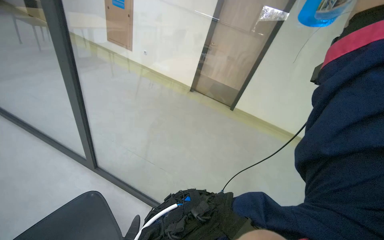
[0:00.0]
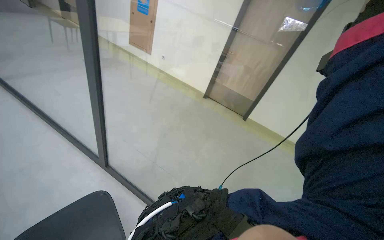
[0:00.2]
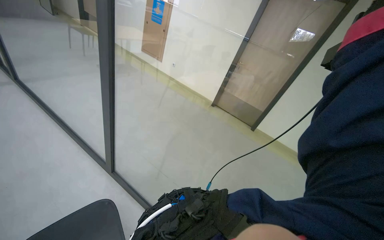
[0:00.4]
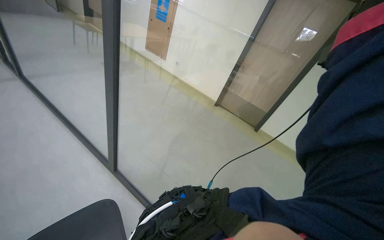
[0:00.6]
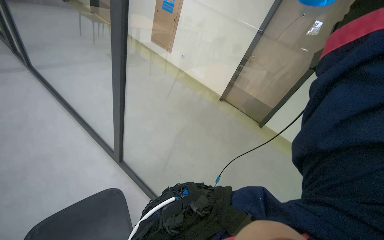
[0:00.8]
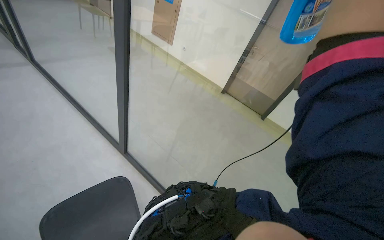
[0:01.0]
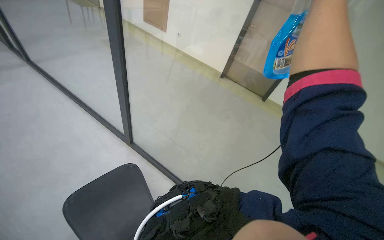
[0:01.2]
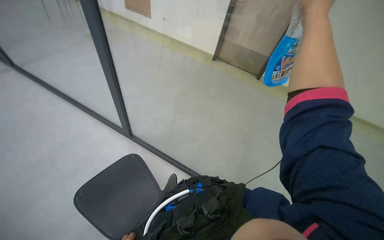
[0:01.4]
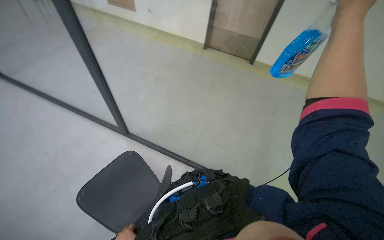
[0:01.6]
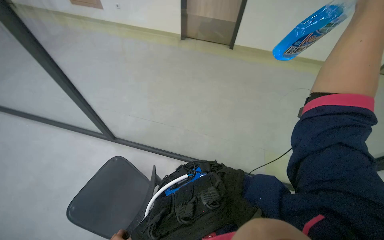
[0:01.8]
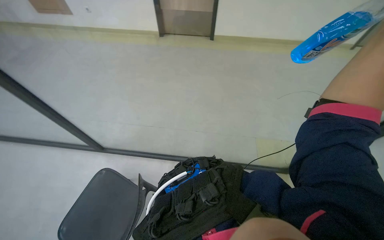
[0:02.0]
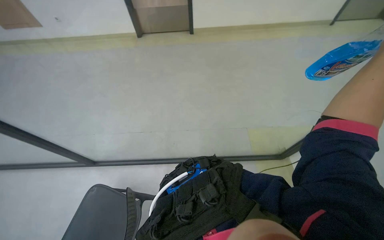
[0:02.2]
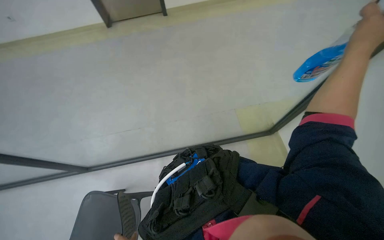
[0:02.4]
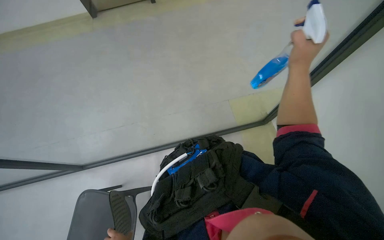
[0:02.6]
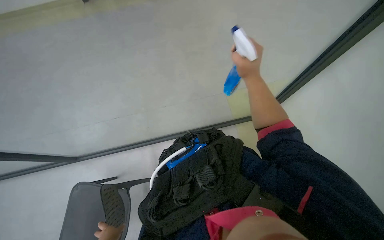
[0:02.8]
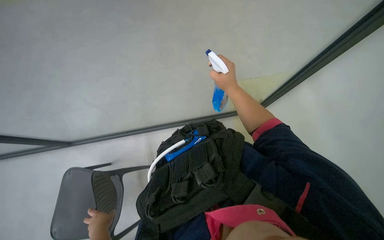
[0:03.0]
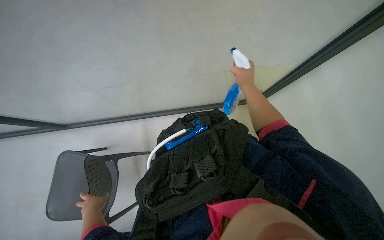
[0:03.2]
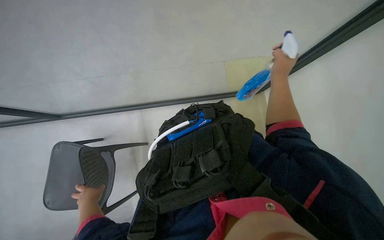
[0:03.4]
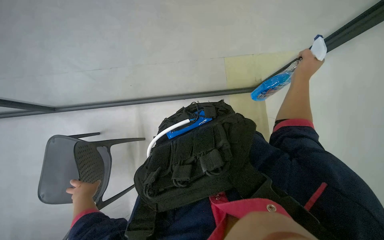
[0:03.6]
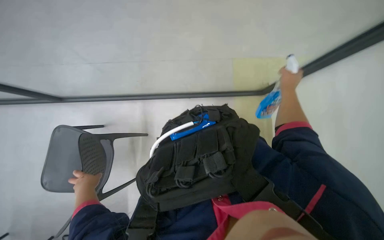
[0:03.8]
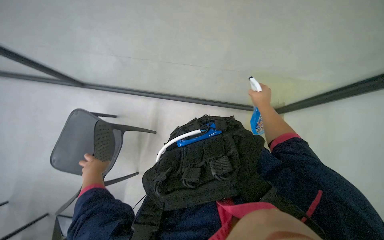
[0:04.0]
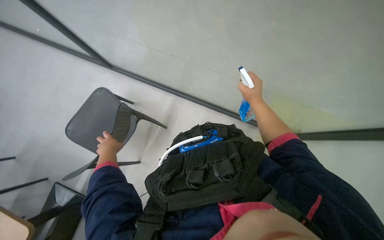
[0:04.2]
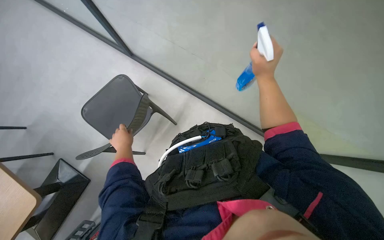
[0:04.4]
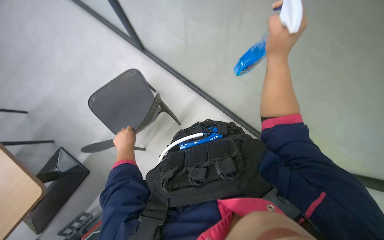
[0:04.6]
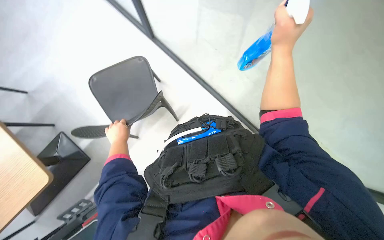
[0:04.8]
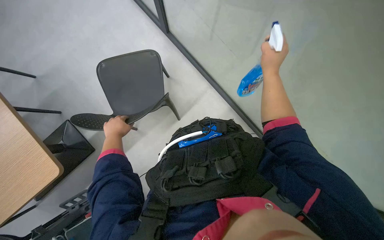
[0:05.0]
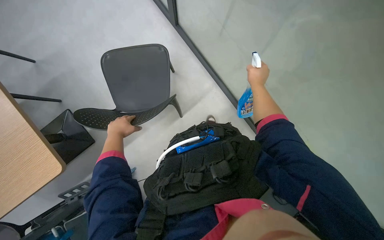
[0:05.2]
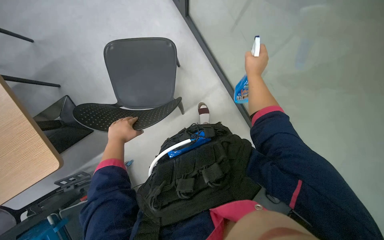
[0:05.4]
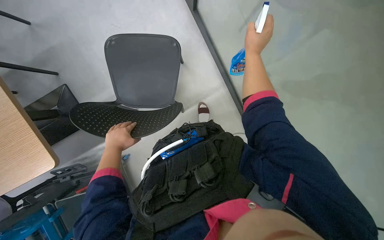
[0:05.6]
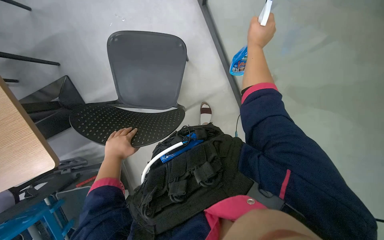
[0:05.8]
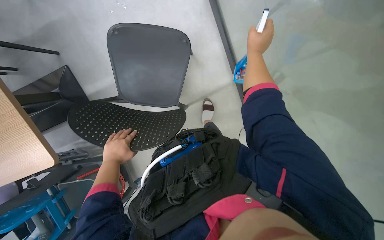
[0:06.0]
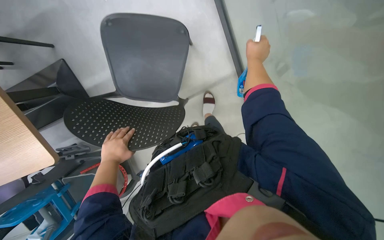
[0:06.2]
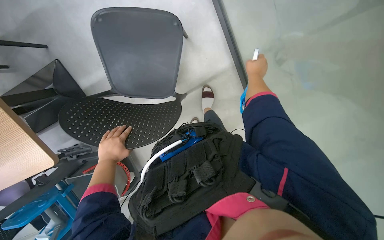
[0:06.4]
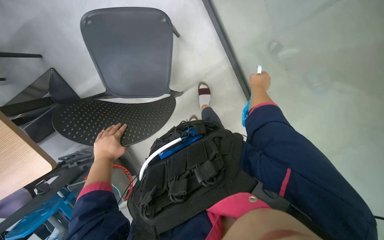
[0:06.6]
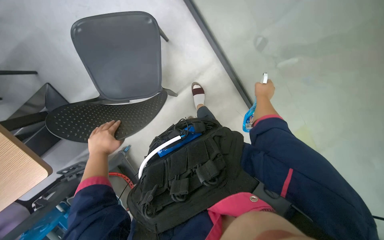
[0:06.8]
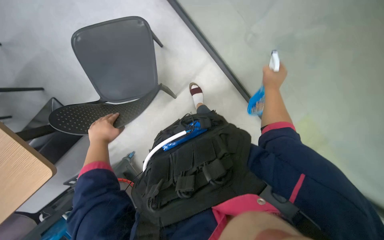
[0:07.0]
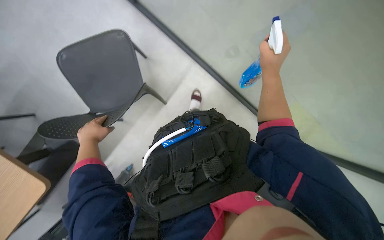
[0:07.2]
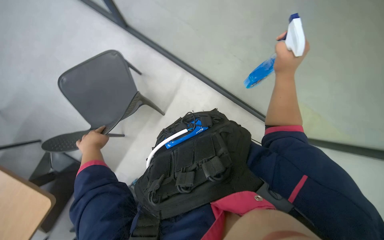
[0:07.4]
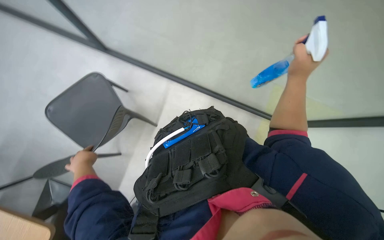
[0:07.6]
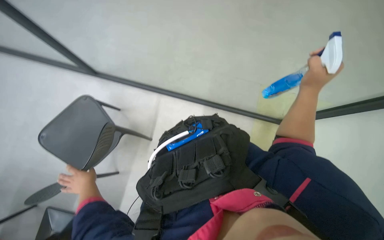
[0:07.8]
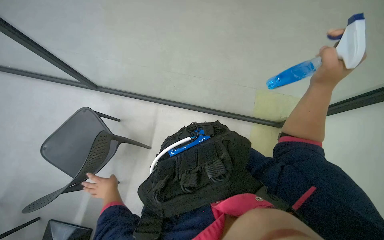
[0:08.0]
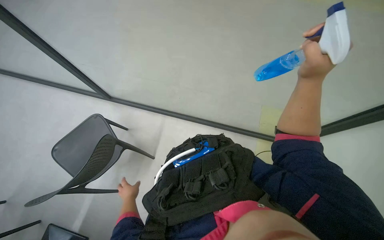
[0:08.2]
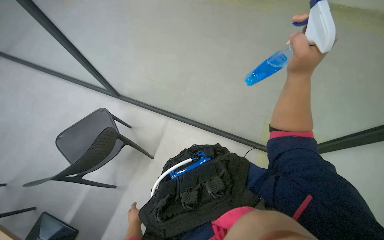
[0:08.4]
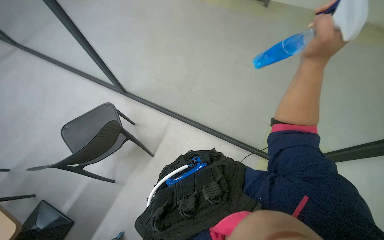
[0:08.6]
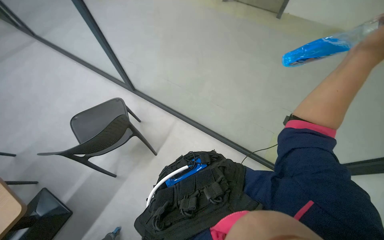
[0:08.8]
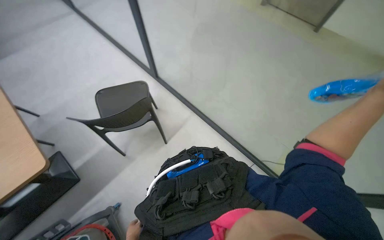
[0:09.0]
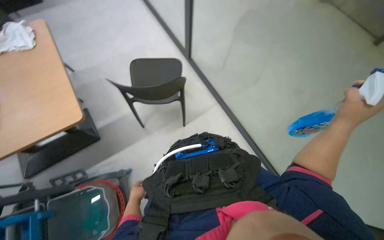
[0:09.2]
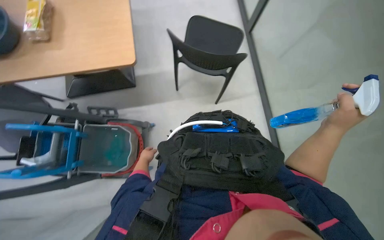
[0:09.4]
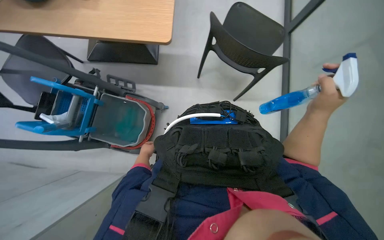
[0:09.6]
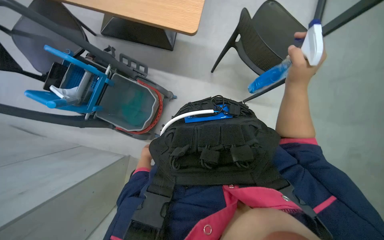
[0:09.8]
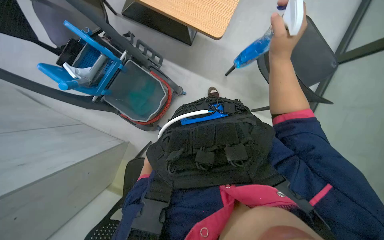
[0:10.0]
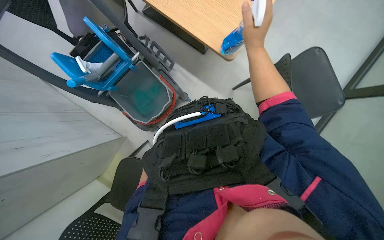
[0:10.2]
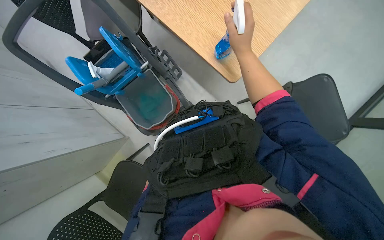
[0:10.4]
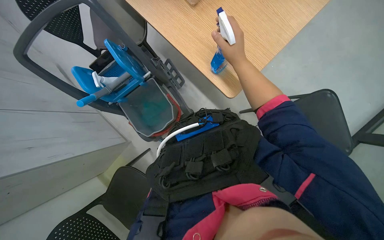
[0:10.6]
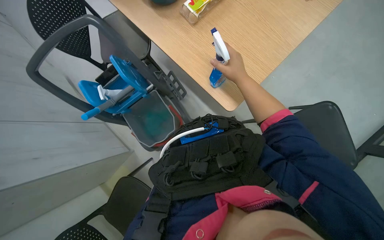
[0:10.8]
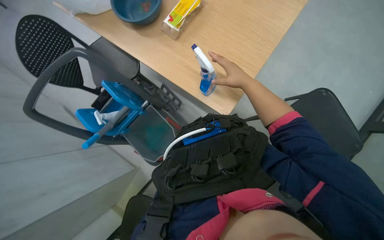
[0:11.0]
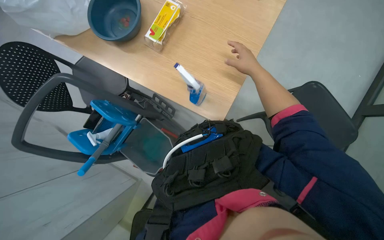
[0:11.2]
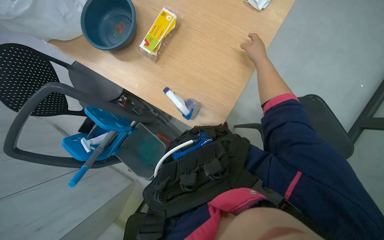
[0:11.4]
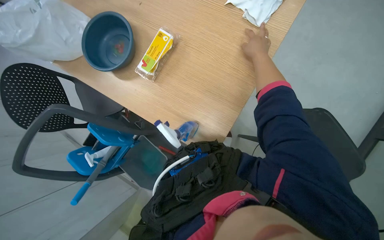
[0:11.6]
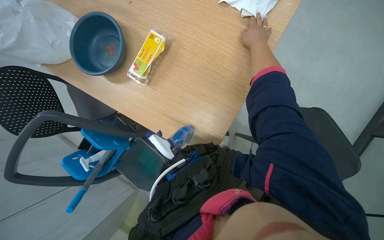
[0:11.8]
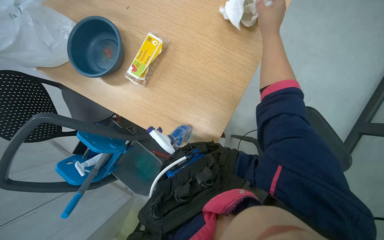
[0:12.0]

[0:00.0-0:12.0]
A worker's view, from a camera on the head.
Job: wiping surfaces.
The whole recording: Cleaning glass partition. The worker sprays cleaning solution and wipes the glass partition with a cloth.
0.0 to 1.6 s: The wearer looks about 15 degrees further downward.
1.6 to 3.0 s: The wearer's head swings approximately 30 degrees to the right.
3.0 to 4.4 s: Everything in view rotates approximately 40 degrees clockwise.
4.4 to 6.0 s: The scene rotates clockwise by about 25 degrees. The right hand heads up the picture and farther from the camera, covering approximately 25 cm.
6.0 to 7.6 s: The wearer moves approximately 50 cm. The wearer looks about 15 degrees further upward. Everything in view rotates about 45 degrees counterclockwise.
7.6 to 9.0 s: The camera pitches upward, by approximately 15 degrees. The right hand heads nearer to the camera, covering about 20 cm.
9.0 to 10.4 s: The head turns to the left by some 85 degrees. The camera pitches downward, by about 20 degrees.
10.4 to 12.0 s: The right hand shifts roughly 20 cm to the right.

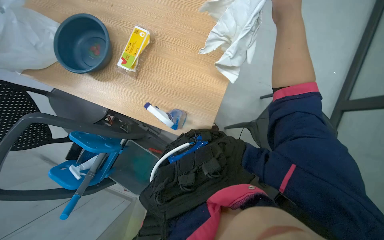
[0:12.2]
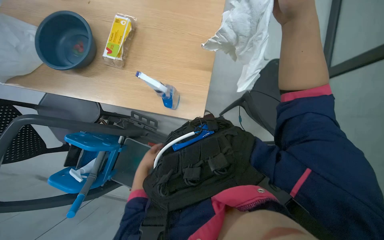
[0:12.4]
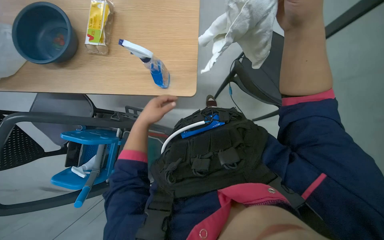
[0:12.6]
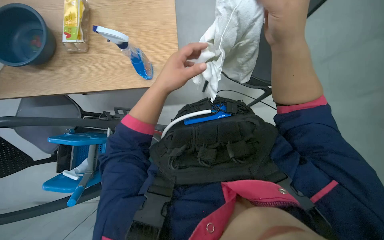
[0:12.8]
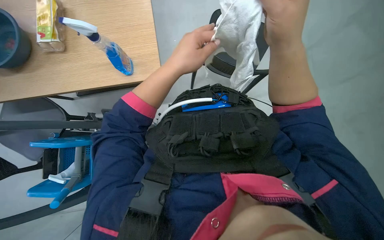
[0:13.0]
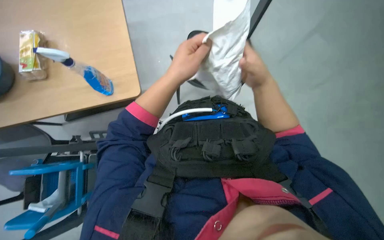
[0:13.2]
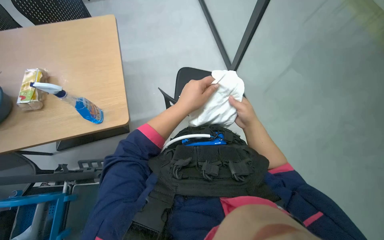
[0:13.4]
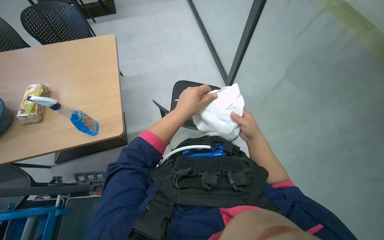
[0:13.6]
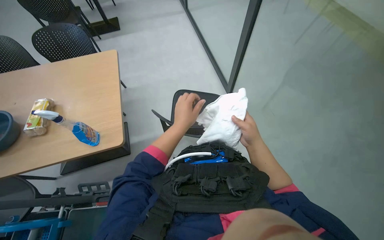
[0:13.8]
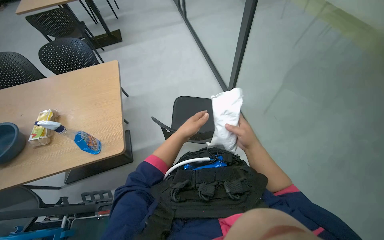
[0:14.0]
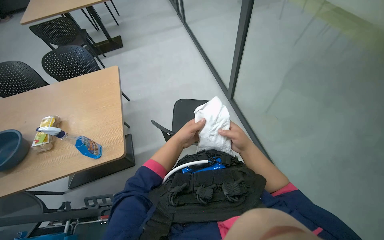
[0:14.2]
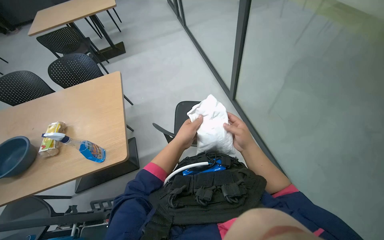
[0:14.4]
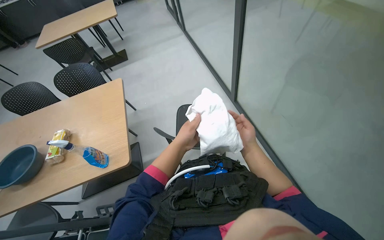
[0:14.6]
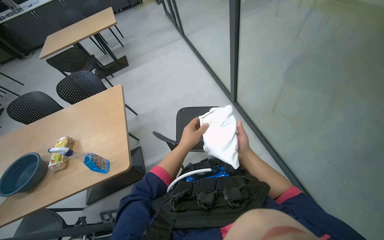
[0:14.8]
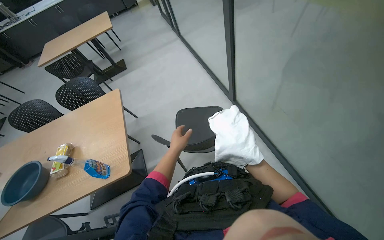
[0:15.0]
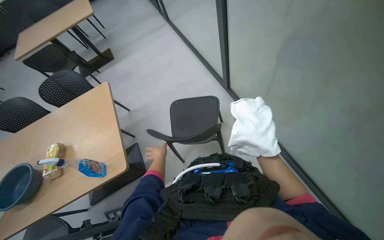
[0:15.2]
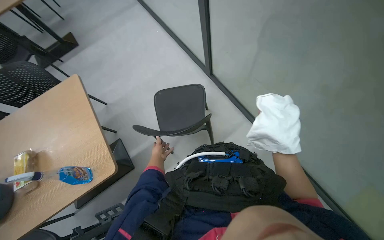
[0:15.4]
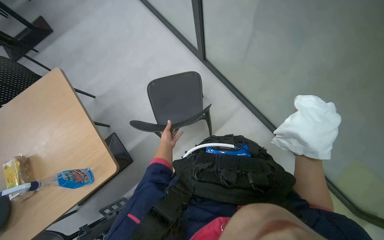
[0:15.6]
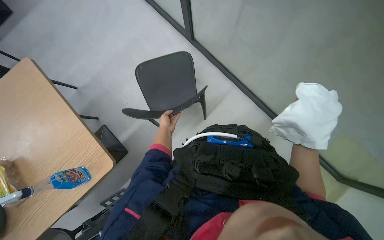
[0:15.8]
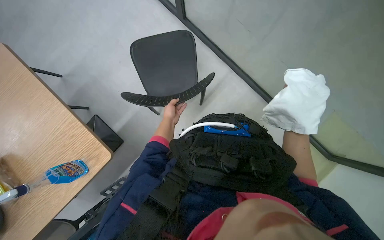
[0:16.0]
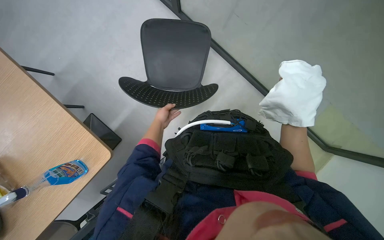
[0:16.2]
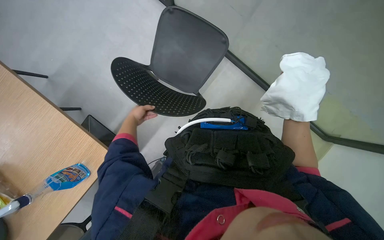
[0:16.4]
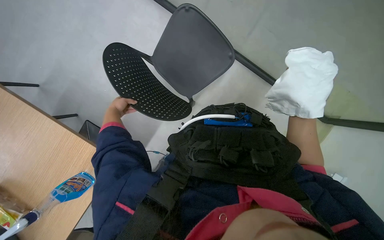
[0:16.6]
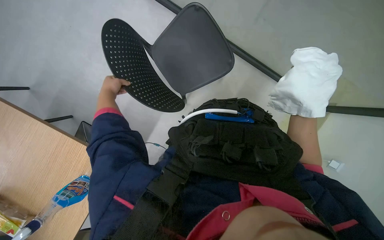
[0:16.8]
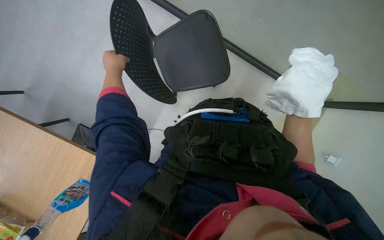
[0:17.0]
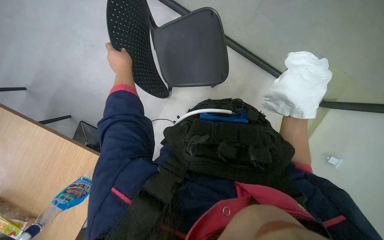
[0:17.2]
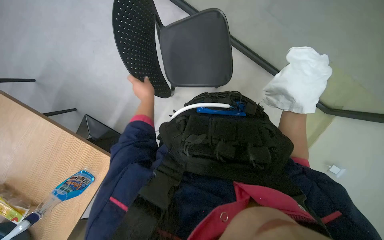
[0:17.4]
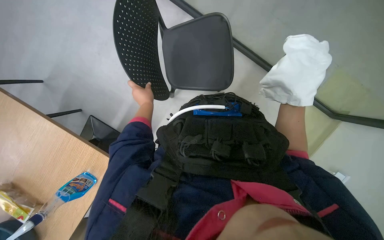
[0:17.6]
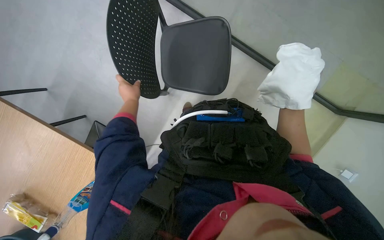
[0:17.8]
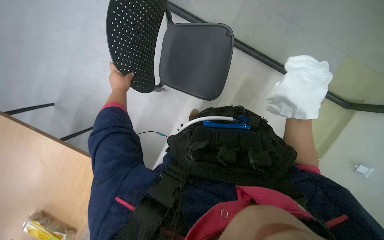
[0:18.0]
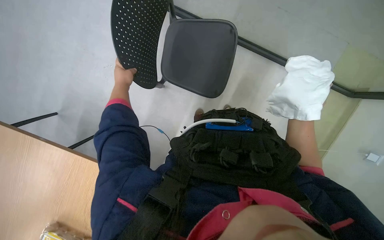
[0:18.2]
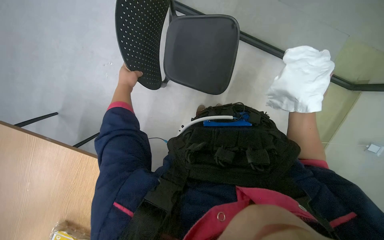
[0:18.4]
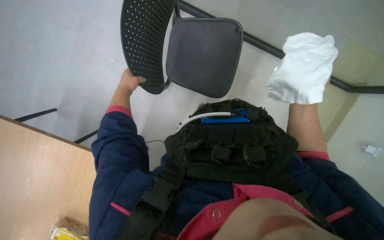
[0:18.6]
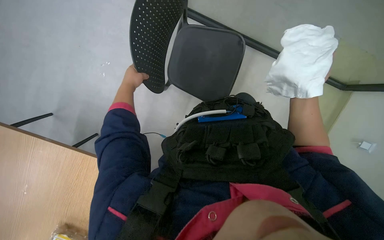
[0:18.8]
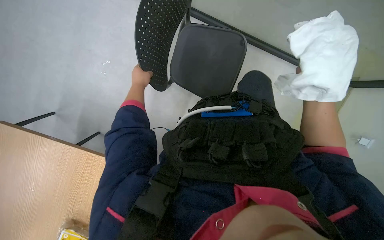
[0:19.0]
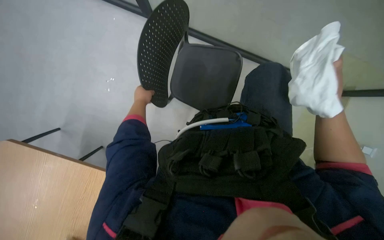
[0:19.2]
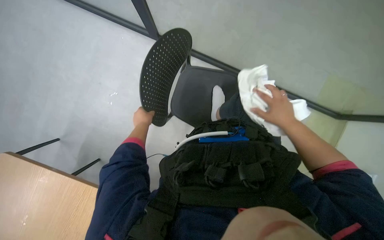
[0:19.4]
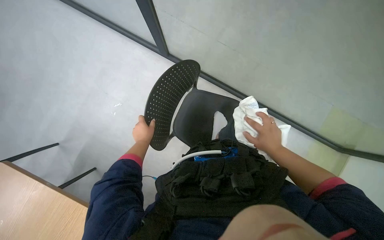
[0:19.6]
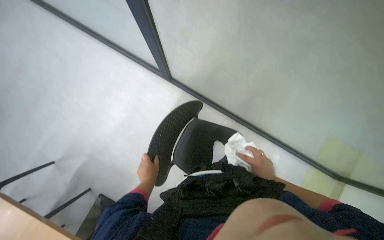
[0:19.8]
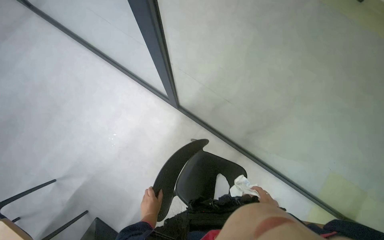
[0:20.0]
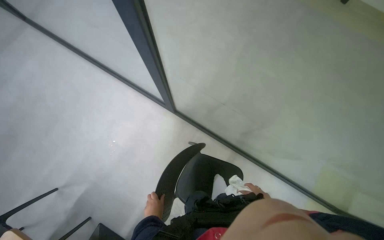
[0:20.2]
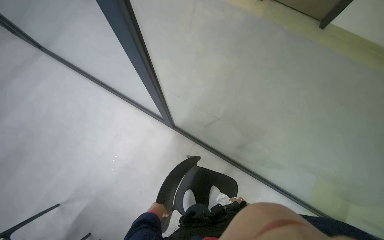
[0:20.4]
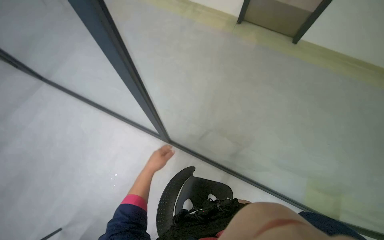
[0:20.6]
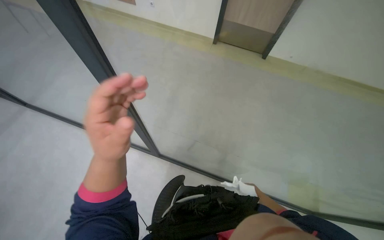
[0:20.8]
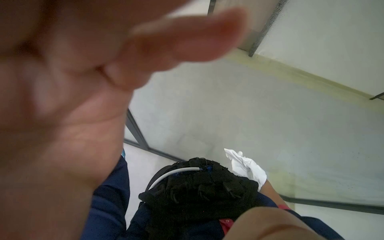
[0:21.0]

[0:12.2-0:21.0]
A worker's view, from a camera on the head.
Job: wiping surfaces.
The whole recording: Cleaning glass partition. The worker sprays cleaning solution and wipes the glass partition with a cloth.
12.2 to 13.6 s: The wearer's head swings roughly 35 degrees to the right. The view tips upward by some 20 degrees.
13.6 to 15.2 s: The left hand travels farther from the camera, down the picture and to the left by approximately 25 cm.
15.2 to 16.6 s: The wearer's head swings roughly 30 degrees to the right. The view tips downward by roughly 30 degrees.
16.6 to 18.0 s: The left hand heads up the picture, covering about 10 cm.
18.0 to 19.6 s: The camera pitches upward, by approximately 15 degrees. The left hand is displaced to the right by roughly 10 cm.
19.6 to 21.0 s: The camera is carried approximately 60 cm. The wearer looks approximately 35 degrees further upward.
